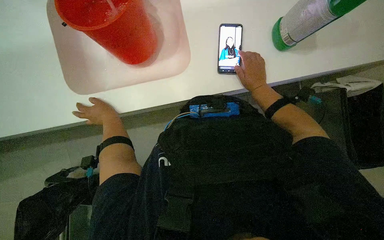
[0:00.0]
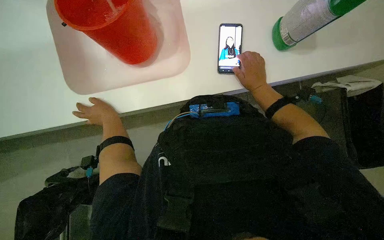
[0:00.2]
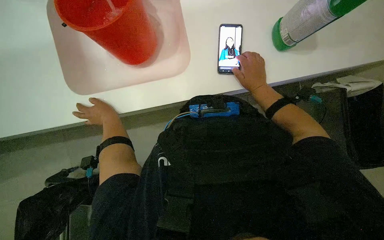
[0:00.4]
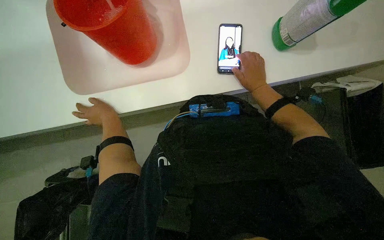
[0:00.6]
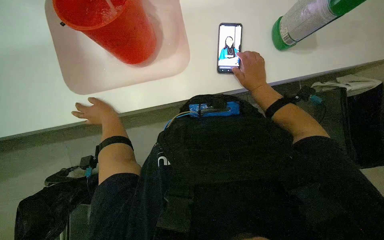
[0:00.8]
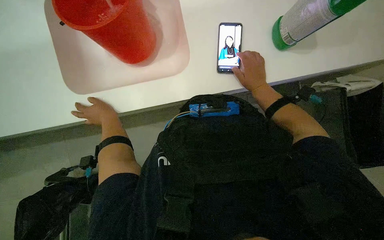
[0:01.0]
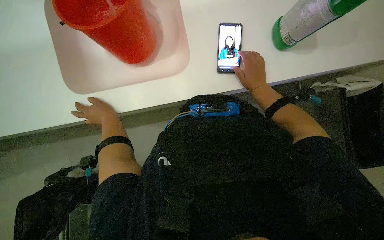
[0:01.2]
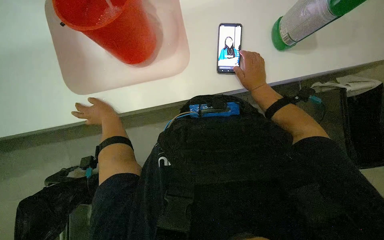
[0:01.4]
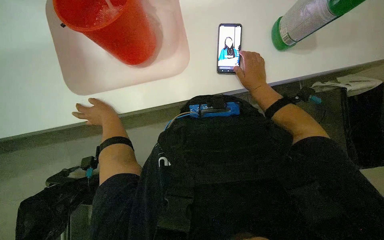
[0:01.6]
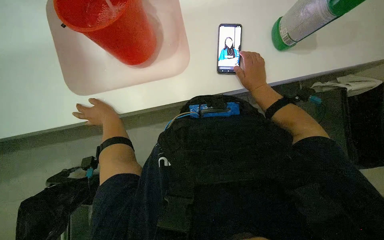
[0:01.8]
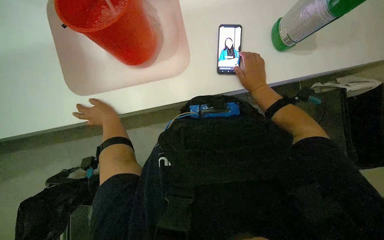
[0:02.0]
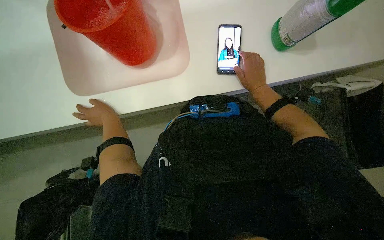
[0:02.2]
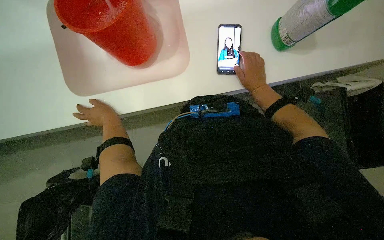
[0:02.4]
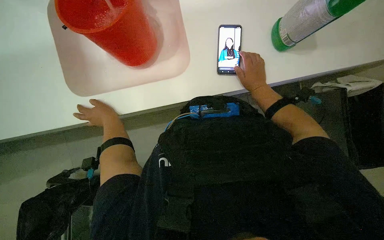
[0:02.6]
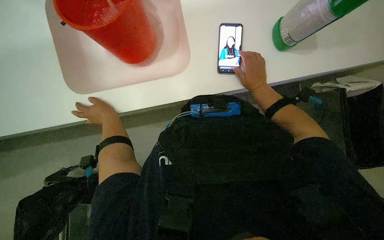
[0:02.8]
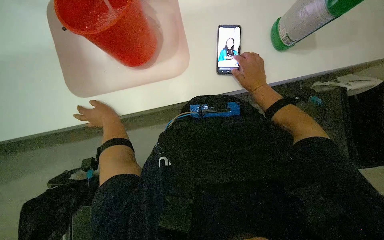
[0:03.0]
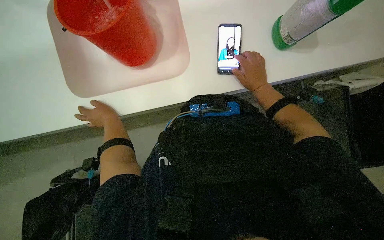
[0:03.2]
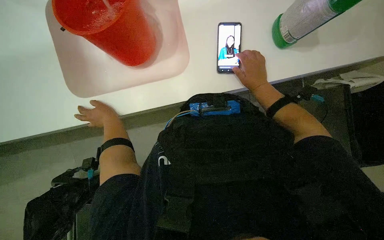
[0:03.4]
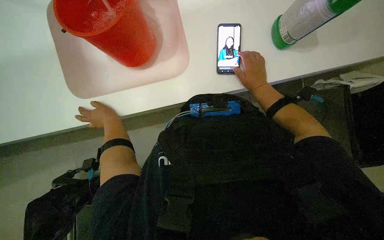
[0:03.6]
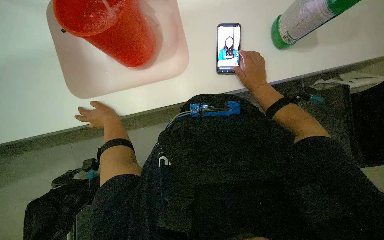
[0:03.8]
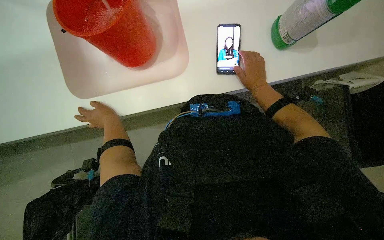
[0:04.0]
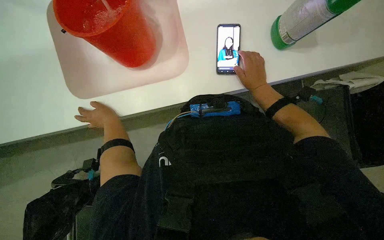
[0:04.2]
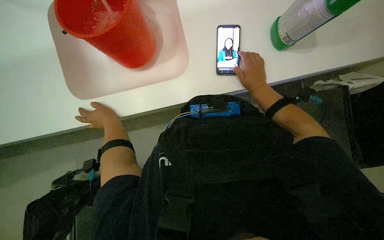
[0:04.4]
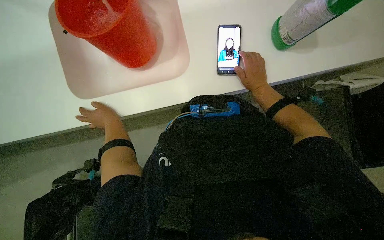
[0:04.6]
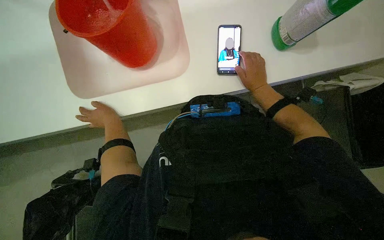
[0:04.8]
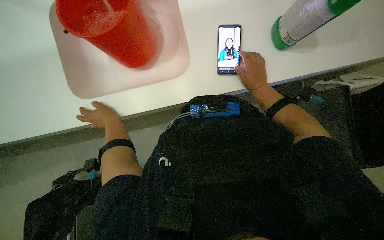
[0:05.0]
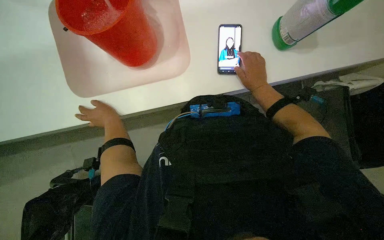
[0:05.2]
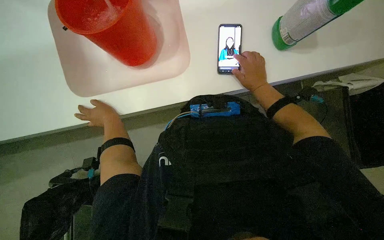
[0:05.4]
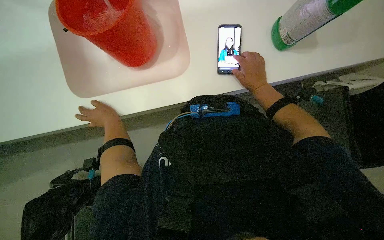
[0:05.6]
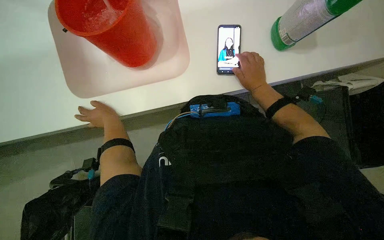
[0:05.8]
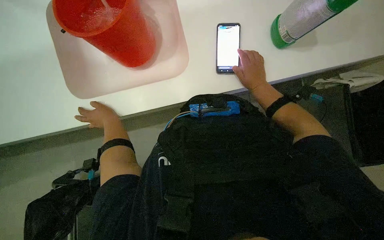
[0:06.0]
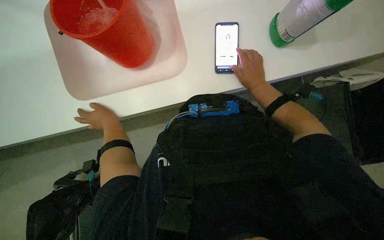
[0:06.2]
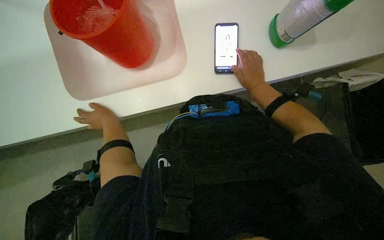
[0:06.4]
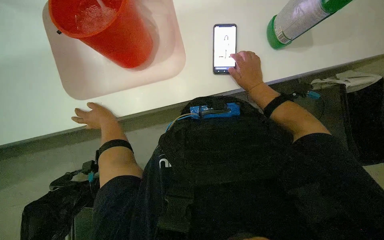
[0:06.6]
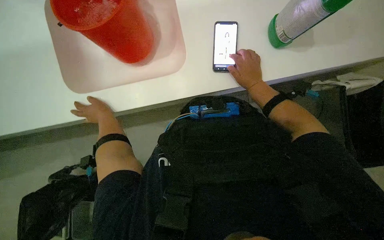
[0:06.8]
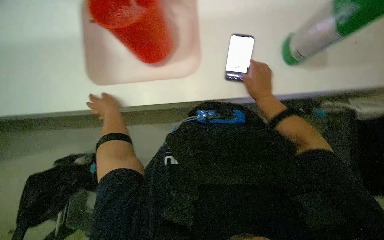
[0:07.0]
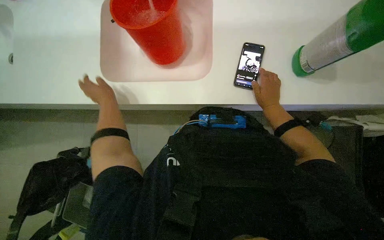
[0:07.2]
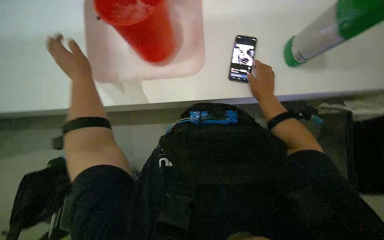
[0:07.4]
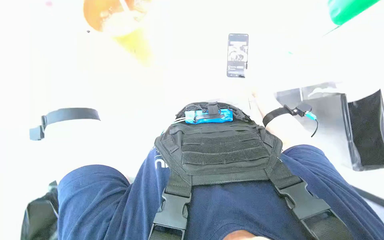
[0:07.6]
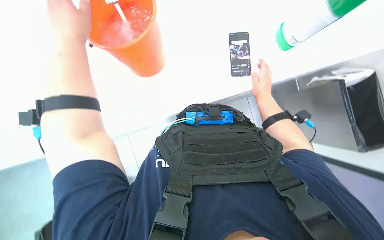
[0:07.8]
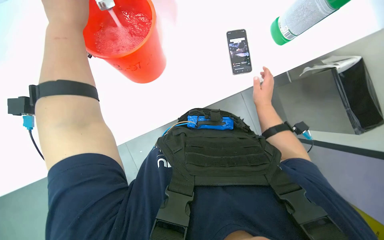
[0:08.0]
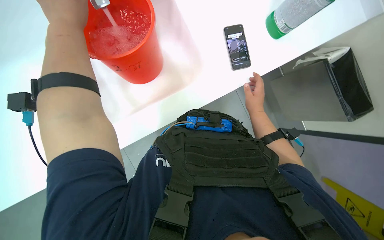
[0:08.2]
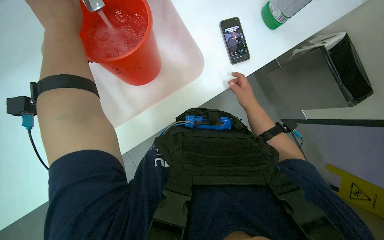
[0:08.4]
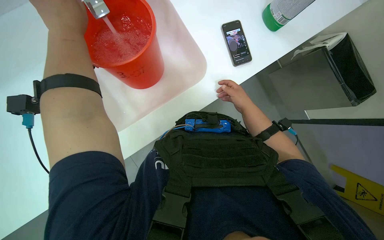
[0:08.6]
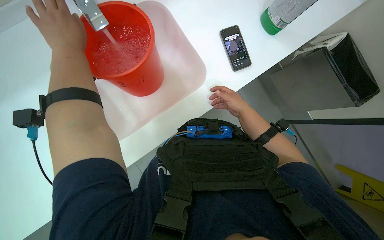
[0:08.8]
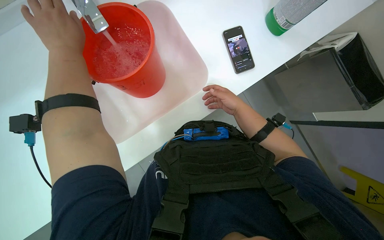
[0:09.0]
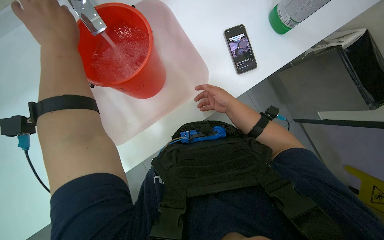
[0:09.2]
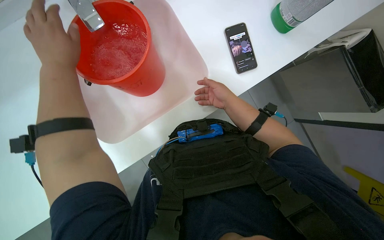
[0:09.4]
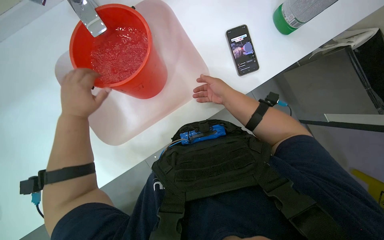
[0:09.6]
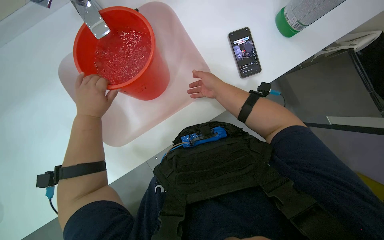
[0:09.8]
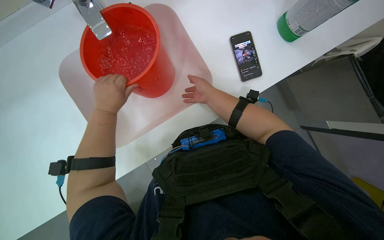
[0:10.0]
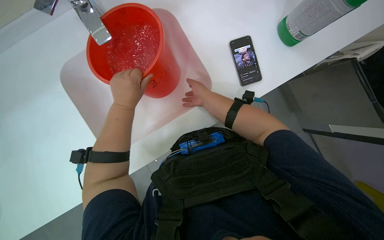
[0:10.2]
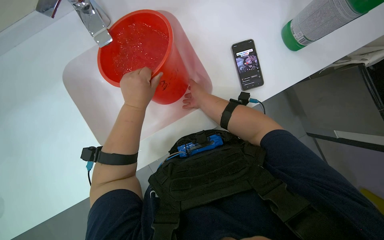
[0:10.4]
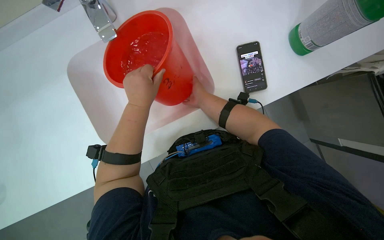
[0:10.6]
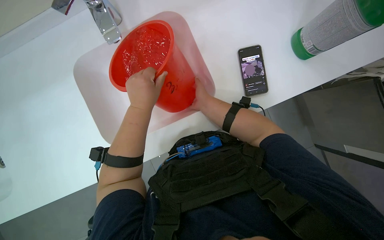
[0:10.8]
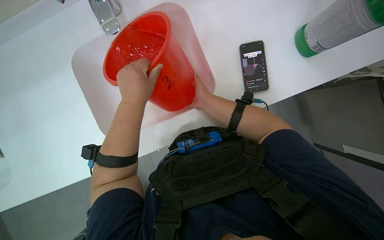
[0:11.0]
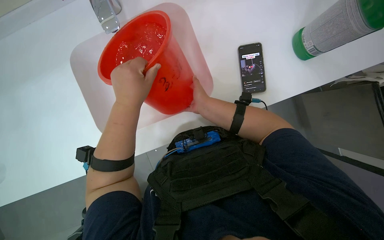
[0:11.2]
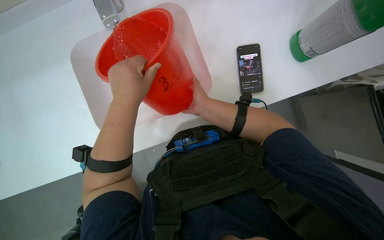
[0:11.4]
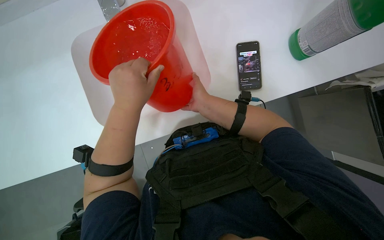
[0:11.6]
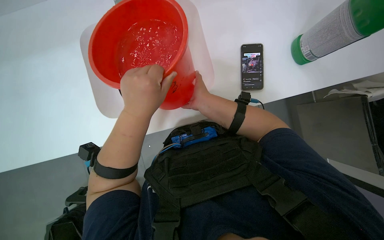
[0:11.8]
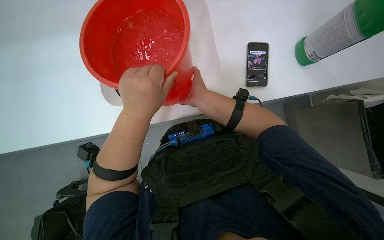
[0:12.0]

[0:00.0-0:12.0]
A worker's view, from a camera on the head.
Job: preparing cleaning supplies.
The whole recording: Preparing cleaning solution. The worker fills a bucket with water and cleaning solution, then pours it into a cleaning cart and prepares a mop.
0:00.0 to 0:06.0: The hands stay close to where they were, moving slightly.
0:06.0 to 0:07.6: The left hand heads nearer to the camera and up the picture, covering approximately 20 cm.
0:07.6 to 0:09.0: The right hand heads to the left and nearer to the camera, covering approximately 15 cm.
0:09.0 to 0:10.4: The left hand travels to the right by approximately 15 cm. The right hand moves to the left, about 10 cm.

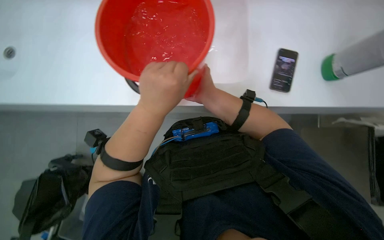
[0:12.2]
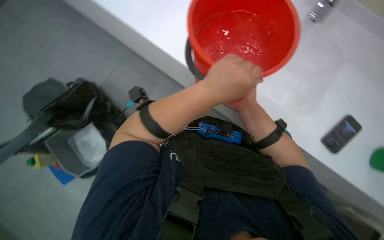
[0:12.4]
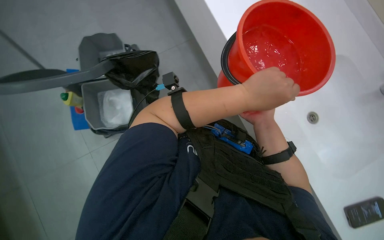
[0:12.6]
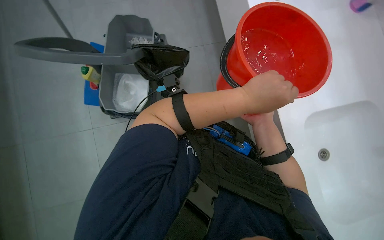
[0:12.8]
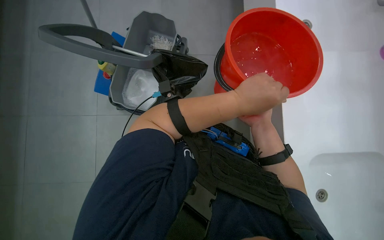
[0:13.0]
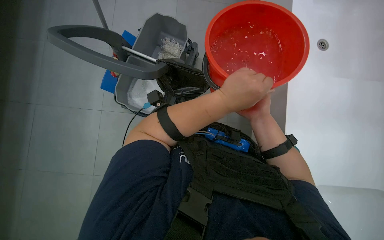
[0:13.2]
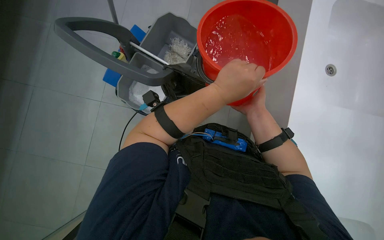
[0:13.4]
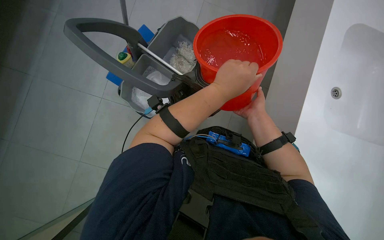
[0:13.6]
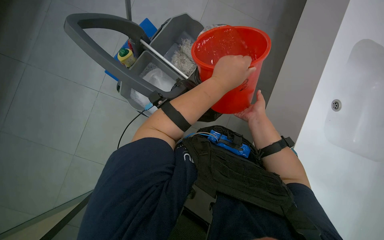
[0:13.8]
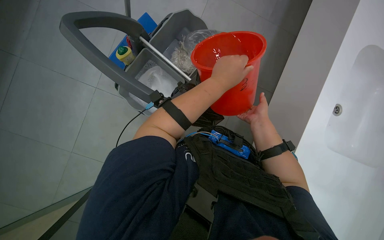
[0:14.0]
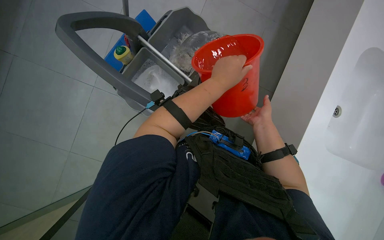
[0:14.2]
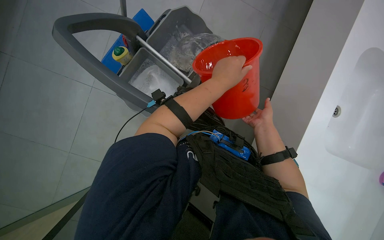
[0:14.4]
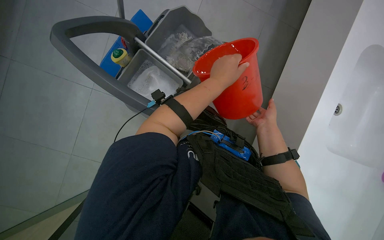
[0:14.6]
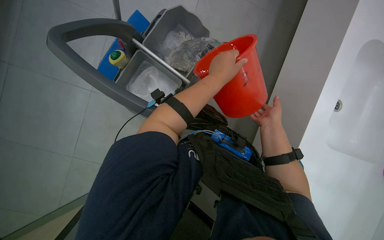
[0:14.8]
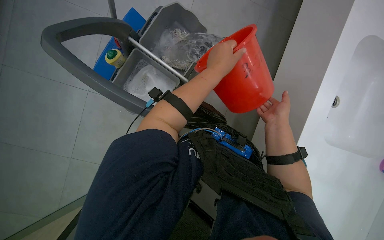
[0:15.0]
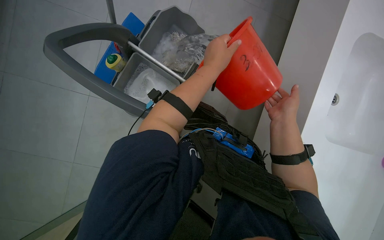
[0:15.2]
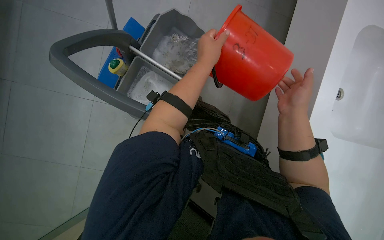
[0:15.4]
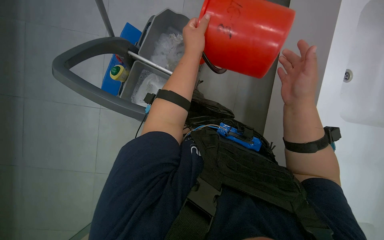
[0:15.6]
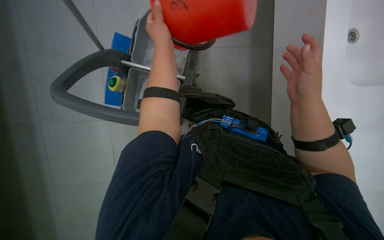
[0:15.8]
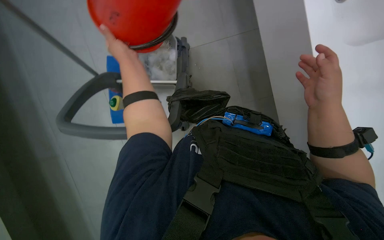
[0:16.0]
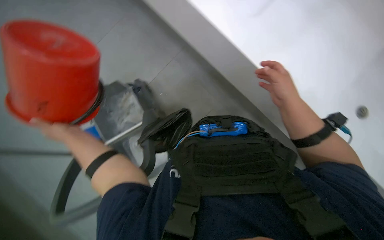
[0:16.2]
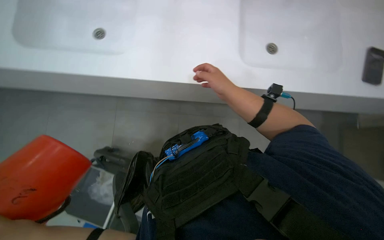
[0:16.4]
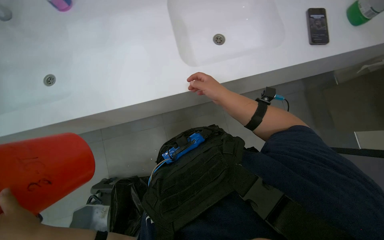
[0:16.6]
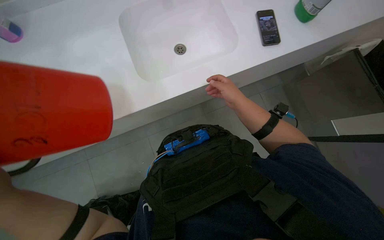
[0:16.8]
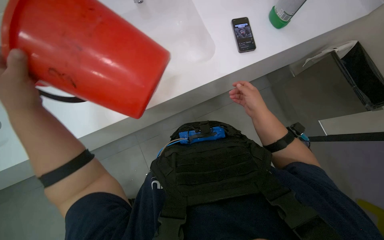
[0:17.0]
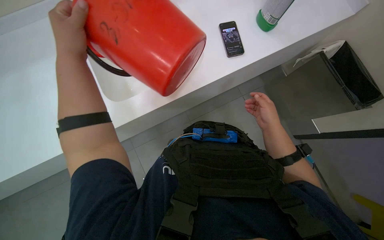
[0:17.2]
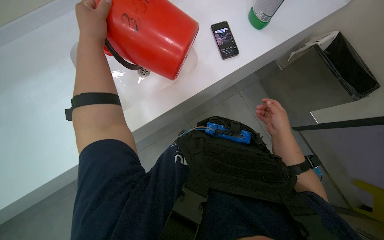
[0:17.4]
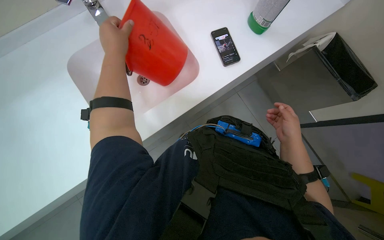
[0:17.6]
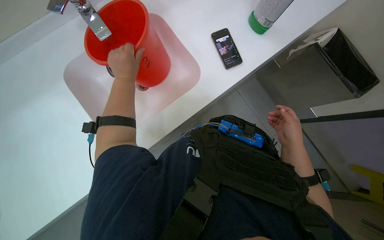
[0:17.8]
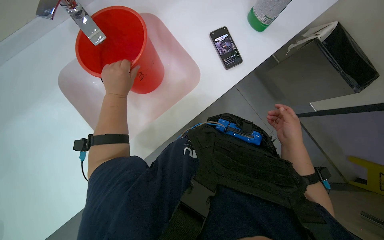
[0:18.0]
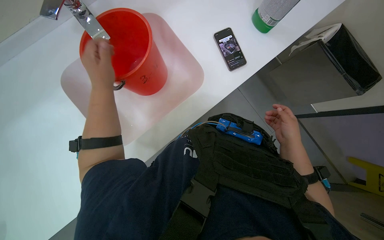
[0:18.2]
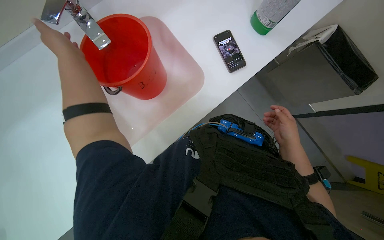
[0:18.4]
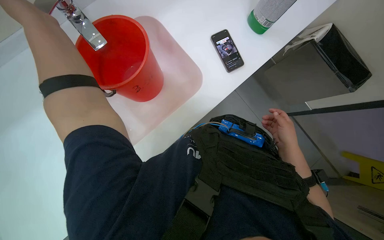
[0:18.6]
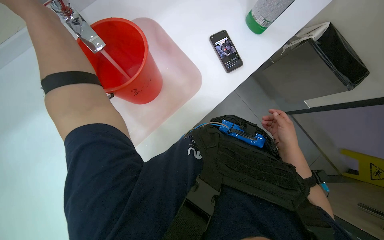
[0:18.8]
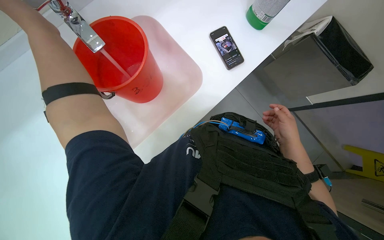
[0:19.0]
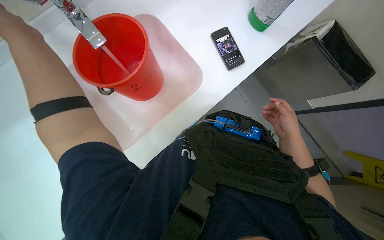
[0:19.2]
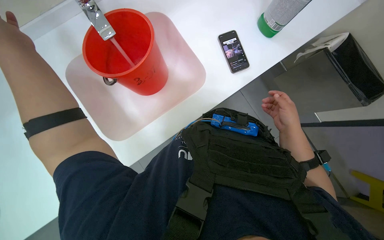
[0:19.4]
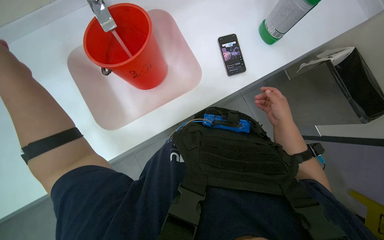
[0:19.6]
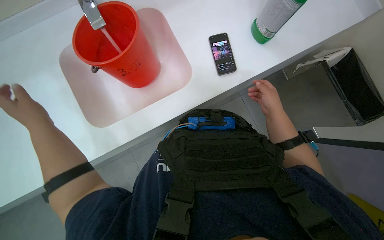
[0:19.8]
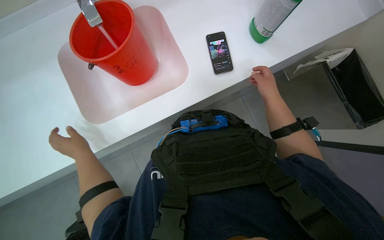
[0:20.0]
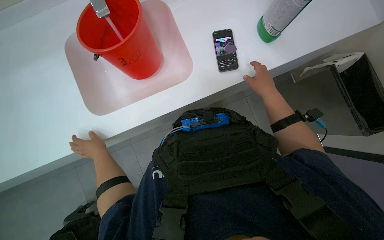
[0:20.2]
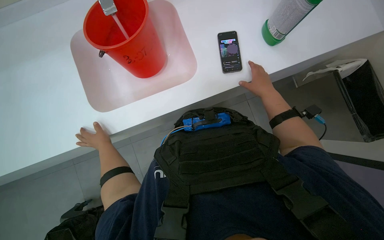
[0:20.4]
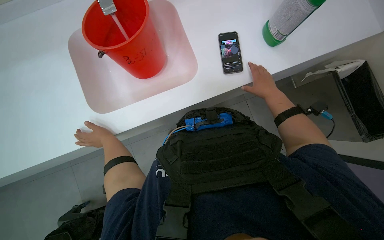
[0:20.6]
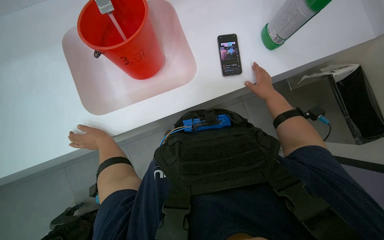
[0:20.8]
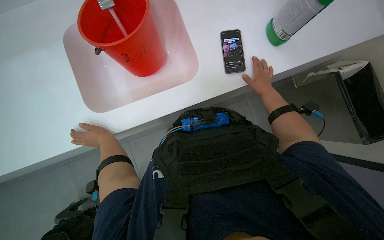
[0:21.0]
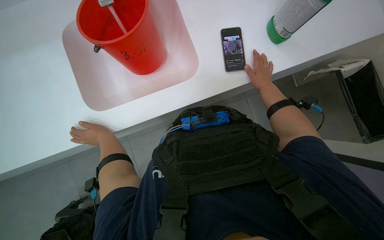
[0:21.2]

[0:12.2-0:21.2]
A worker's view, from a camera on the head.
Job: preparing cleaning supplies.
The whole recording: Preparing cleaning solution. The worker fills a bucket with water and cleaning solution, then pours it into a cleaning cart and prepares a mop.
0:13.8 to 0:15.2: The right hand heads nearer to the camera, covering about 10 cm.
0:15.2 to 0:16.6: The view tips upward by roughly 15 degrees. The scene rotates counterclockwise by roughly 75 degrees.
0:16.6 to 0:18.2: The scene turns approximately 40 degrees clockwise in the picture.
0:18.2 to 0:19.8: The right hand moves up the picture, roughly 15 cm.
0:19.8 to 0:21.2: The right hand shifts approximately 10 cm up the picture. The left hand is displaced down the picture, to the right and farther from the camera by about 25 cm.
